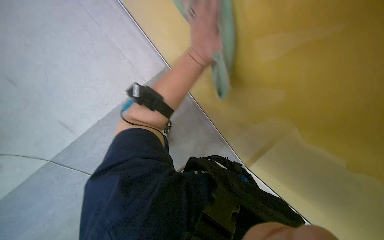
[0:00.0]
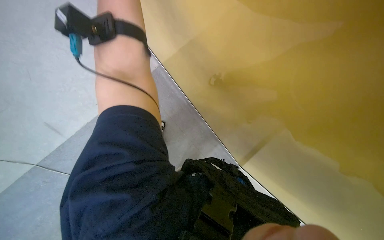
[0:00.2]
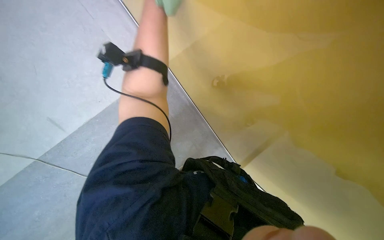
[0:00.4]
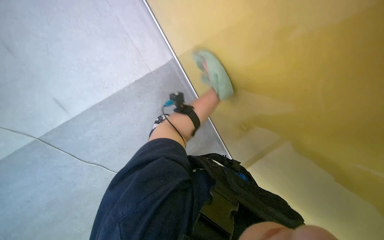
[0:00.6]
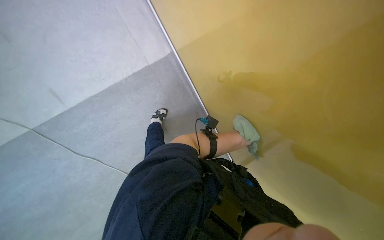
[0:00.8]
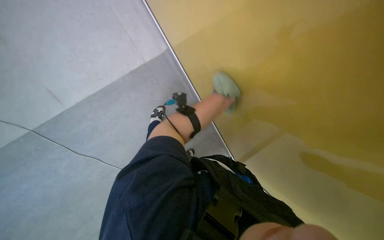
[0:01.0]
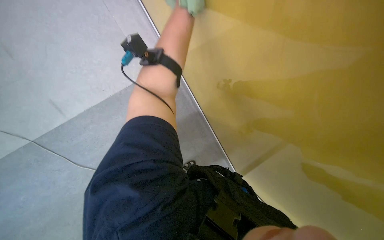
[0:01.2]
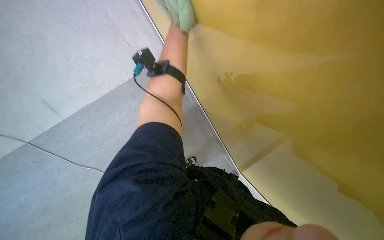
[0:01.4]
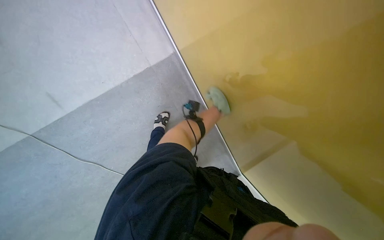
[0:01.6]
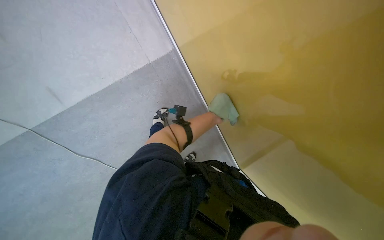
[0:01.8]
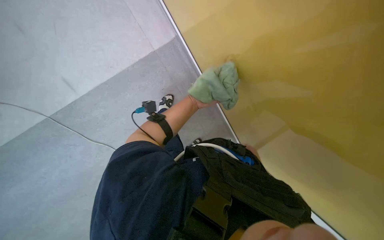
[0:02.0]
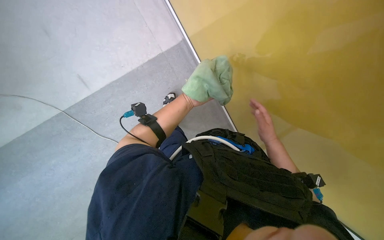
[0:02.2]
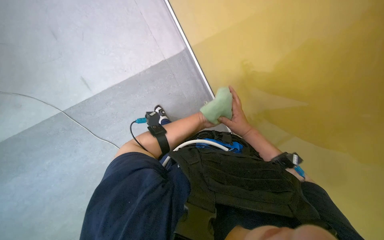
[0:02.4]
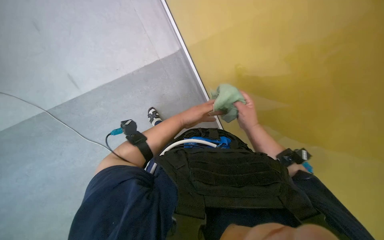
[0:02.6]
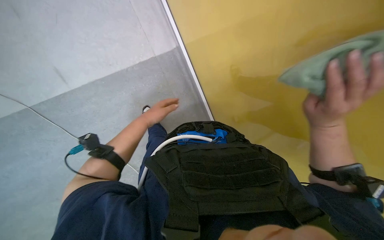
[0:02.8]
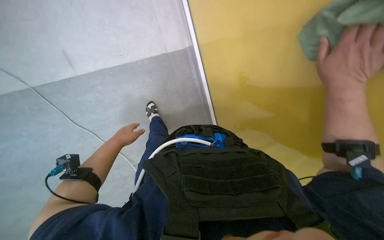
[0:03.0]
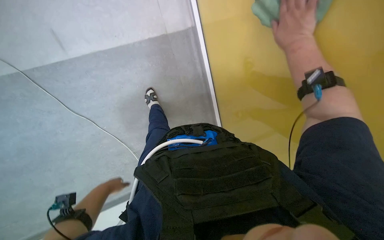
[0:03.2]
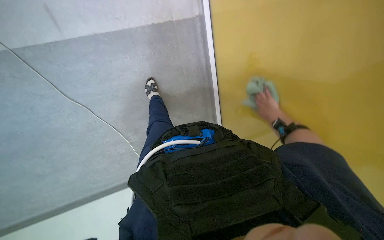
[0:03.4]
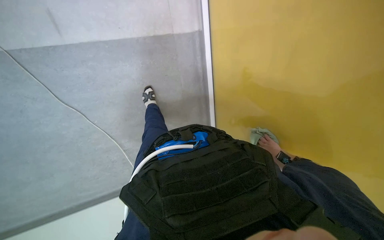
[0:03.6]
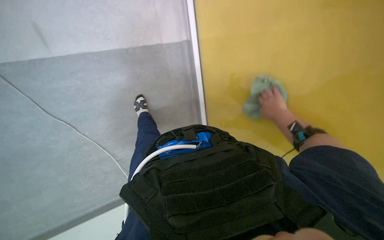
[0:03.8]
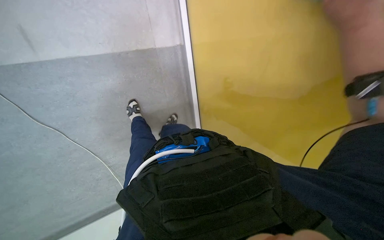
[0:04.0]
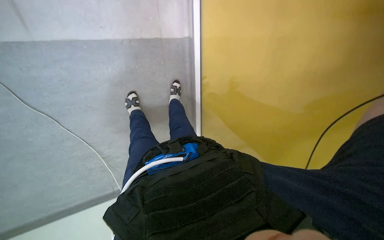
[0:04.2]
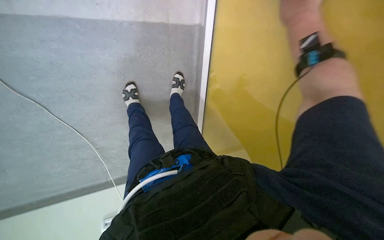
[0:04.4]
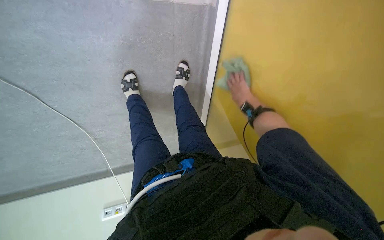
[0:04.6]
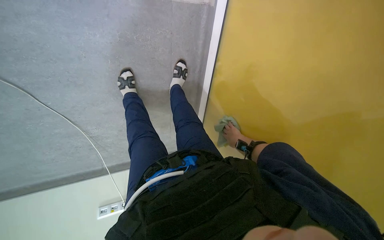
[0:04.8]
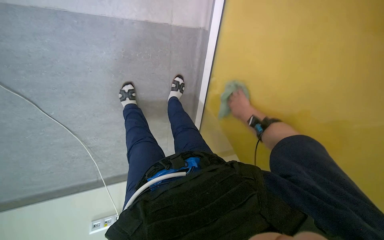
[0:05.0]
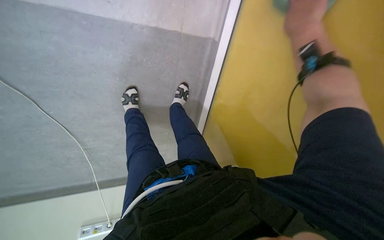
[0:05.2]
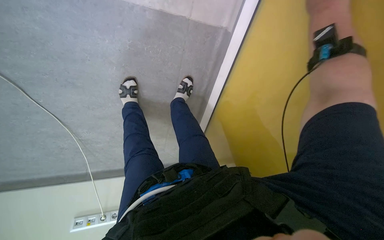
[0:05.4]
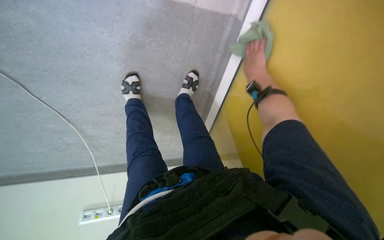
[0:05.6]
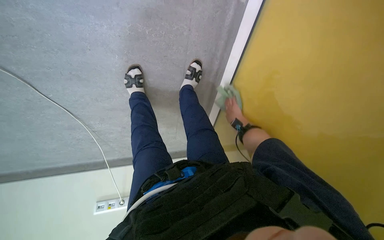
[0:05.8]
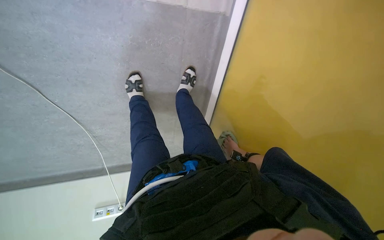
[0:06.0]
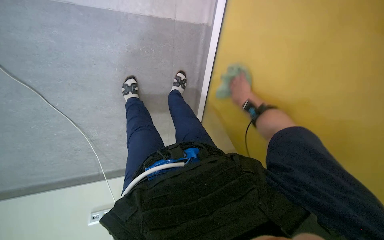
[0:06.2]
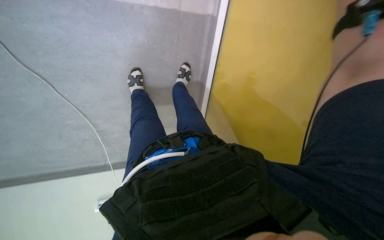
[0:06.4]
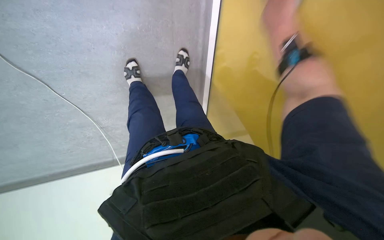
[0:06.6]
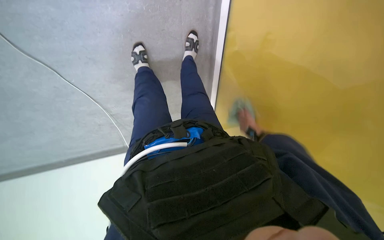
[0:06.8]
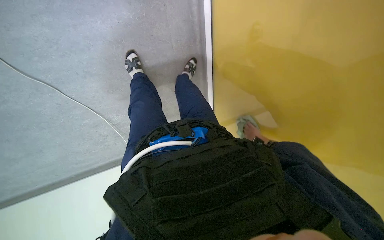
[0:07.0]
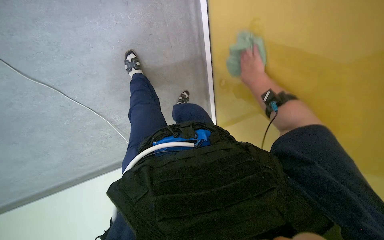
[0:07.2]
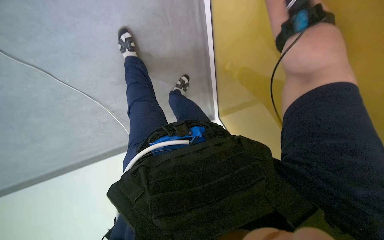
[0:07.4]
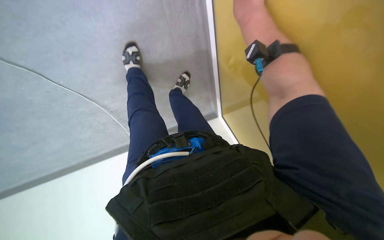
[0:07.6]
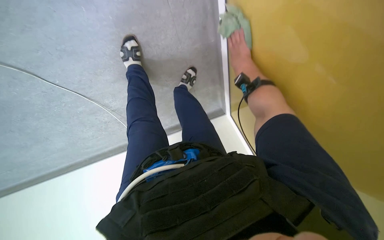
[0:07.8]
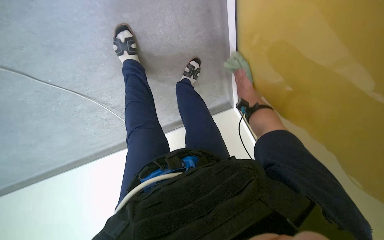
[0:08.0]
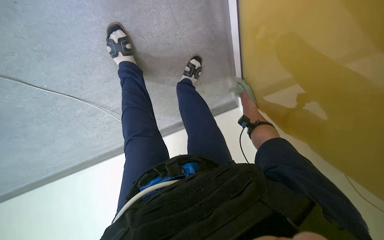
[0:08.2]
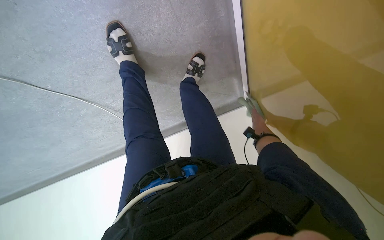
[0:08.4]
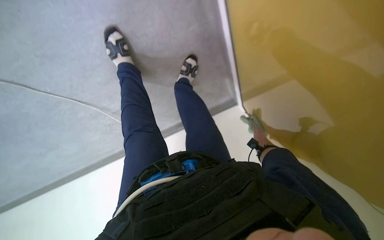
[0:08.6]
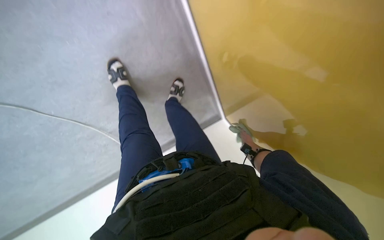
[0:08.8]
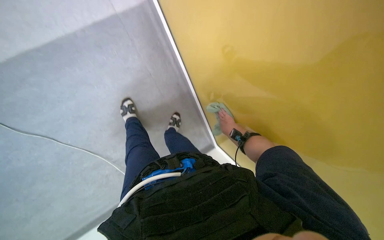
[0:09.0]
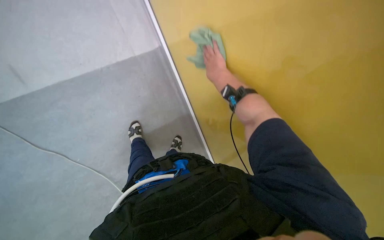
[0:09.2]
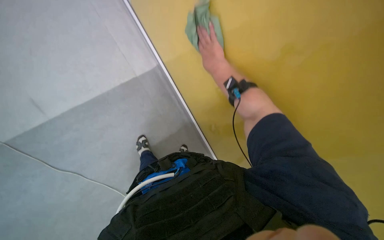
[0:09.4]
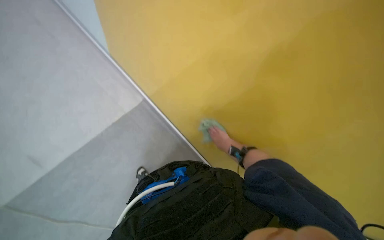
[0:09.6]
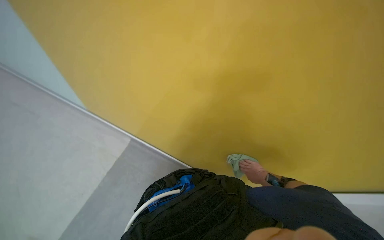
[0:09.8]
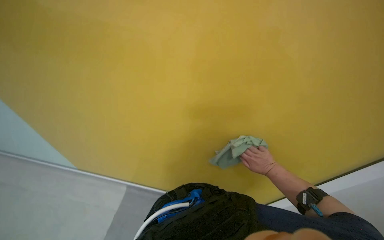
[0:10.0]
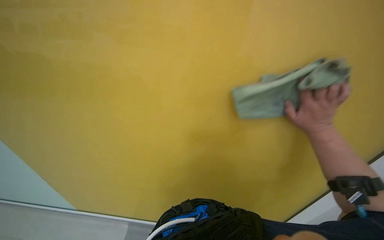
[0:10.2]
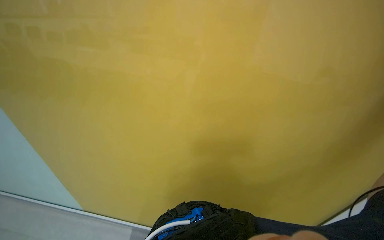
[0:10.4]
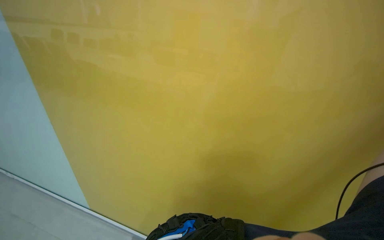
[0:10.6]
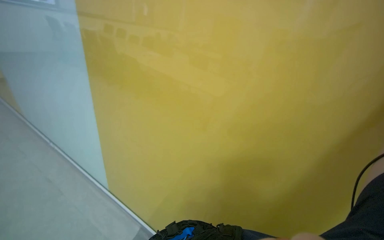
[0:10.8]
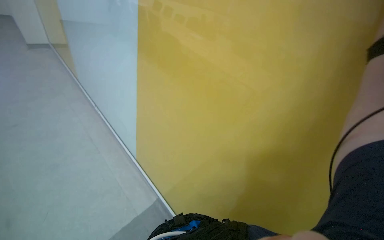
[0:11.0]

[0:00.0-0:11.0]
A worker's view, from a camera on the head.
Job: wiping surfaces.
The whole recording: Wiping walls with cloth. The worker wipes the walls with a cloth.
0:06.2 to 0:07.8: The wearer looks some 20 degrees further downward.
0:07.8 to 0:09.4: The wearer moves approximately 50 cm. The wearer looks some 35 degrees further upward.
0:09.4 to 0:11.0: The wearer looks approximately 15 degrees further upward.

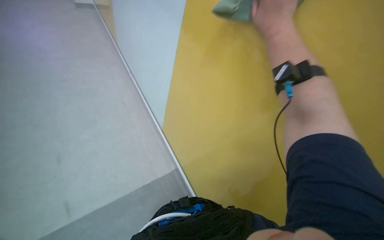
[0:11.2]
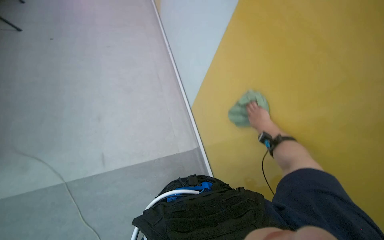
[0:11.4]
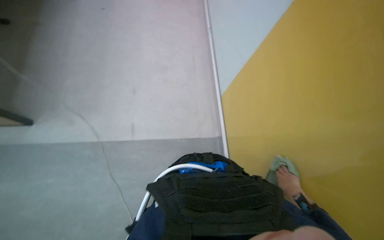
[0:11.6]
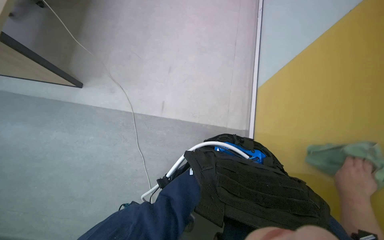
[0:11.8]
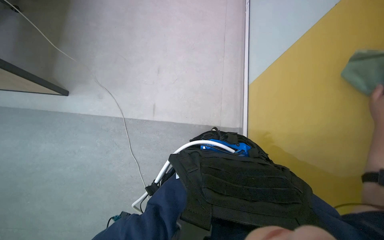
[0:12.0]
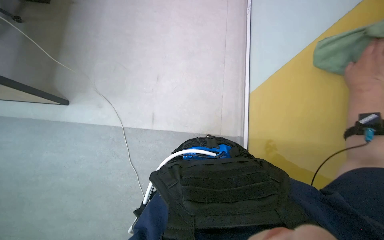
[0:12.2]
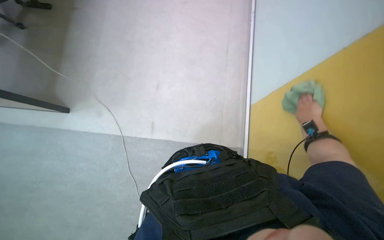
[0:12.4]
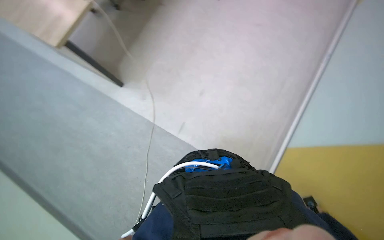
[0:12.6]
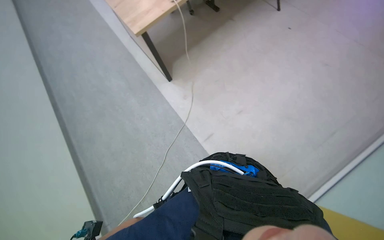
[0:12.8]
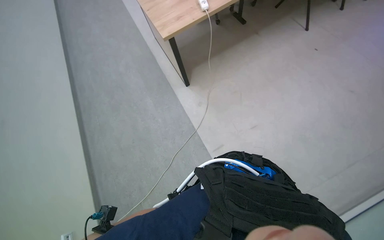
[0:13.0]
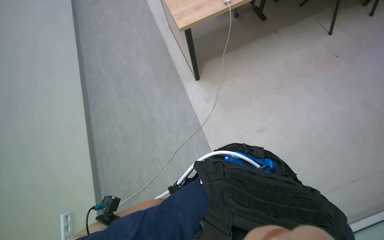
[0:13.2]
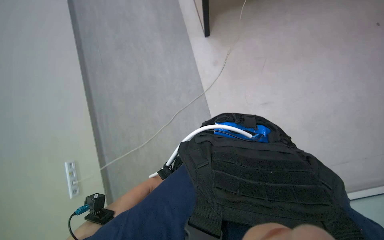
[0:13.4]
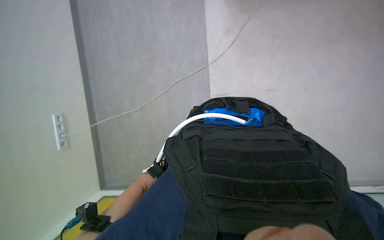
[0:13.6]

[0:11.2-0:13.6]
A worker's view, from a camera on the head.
Job: wiping surfaces.
The whole recording: Wiping walls with cloth. The worker wipes the walls with a cloth.
0:11.2 to 0:12.4: The wearer looks roughly 40 degrees further to the left. The view tips downward by about 15 degrees.
0:12.4 to 0:13.6: The head turns to the left by about 70 degrees.

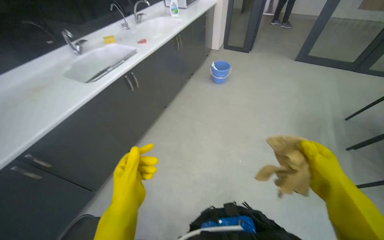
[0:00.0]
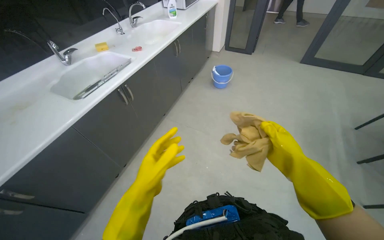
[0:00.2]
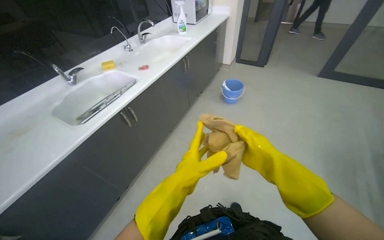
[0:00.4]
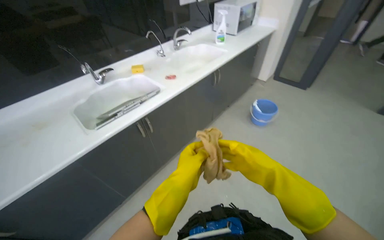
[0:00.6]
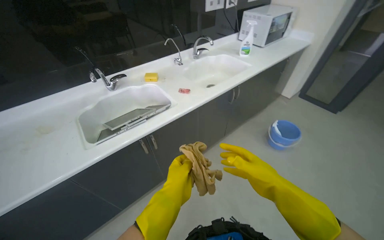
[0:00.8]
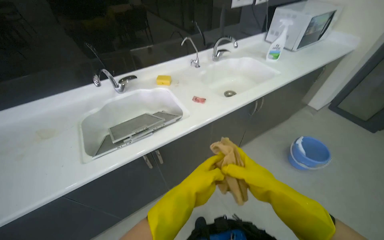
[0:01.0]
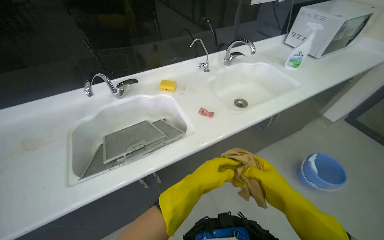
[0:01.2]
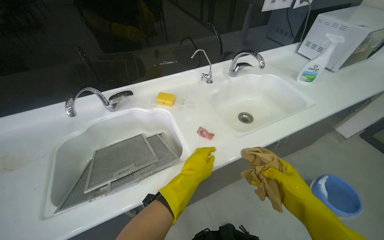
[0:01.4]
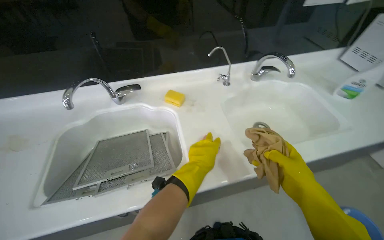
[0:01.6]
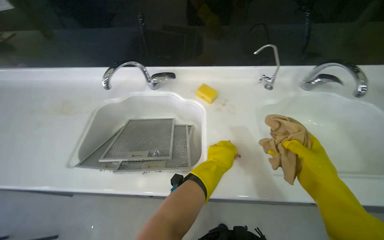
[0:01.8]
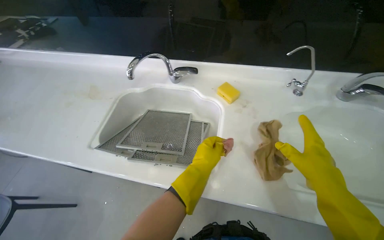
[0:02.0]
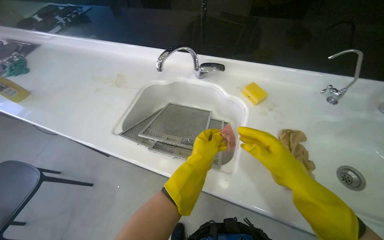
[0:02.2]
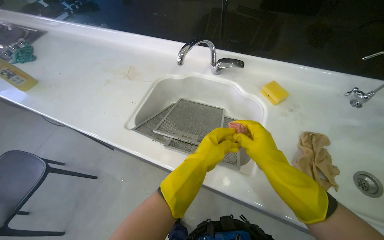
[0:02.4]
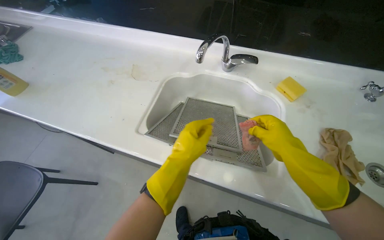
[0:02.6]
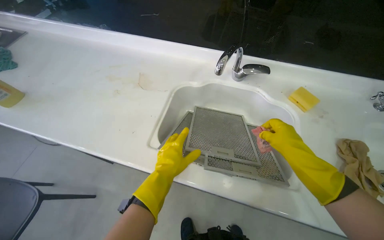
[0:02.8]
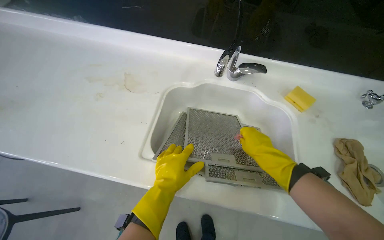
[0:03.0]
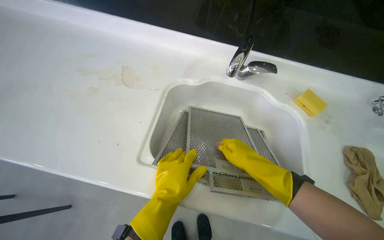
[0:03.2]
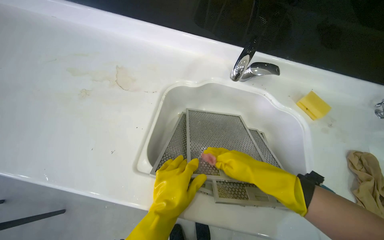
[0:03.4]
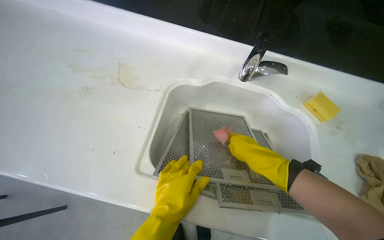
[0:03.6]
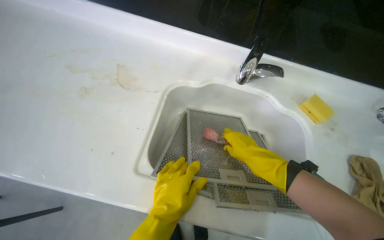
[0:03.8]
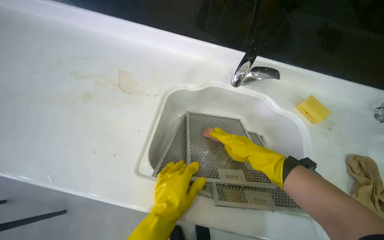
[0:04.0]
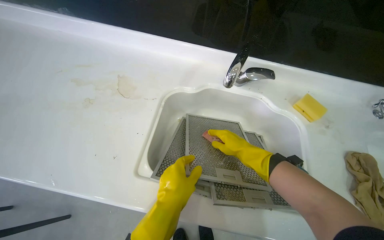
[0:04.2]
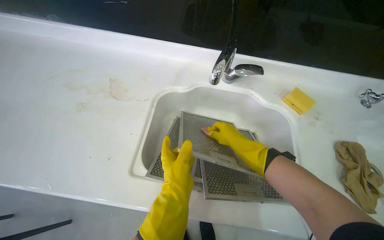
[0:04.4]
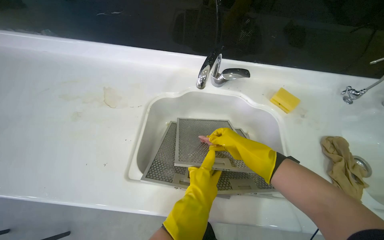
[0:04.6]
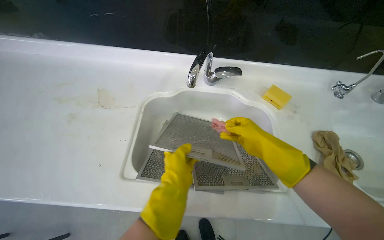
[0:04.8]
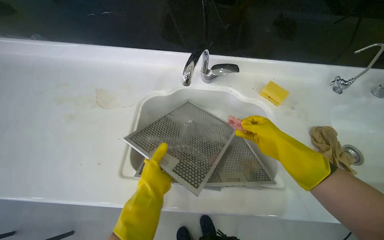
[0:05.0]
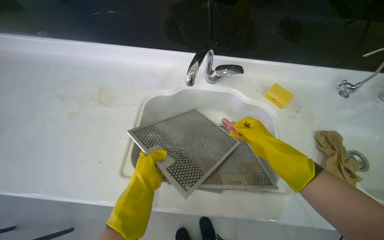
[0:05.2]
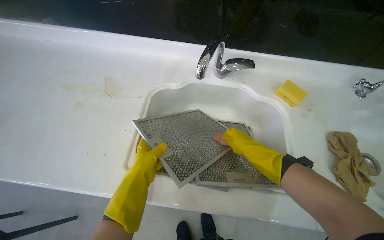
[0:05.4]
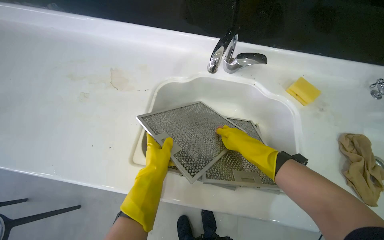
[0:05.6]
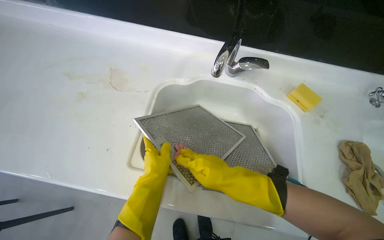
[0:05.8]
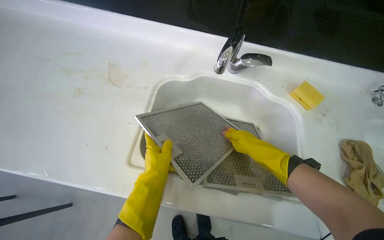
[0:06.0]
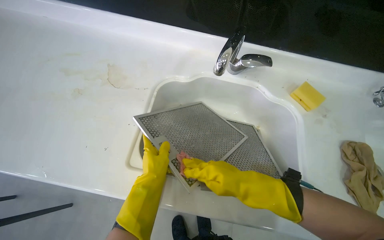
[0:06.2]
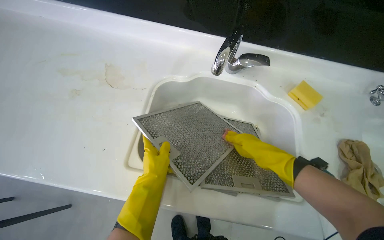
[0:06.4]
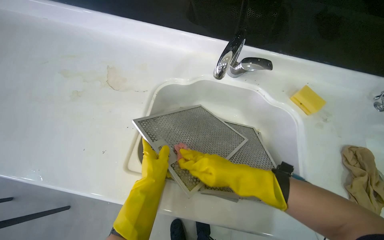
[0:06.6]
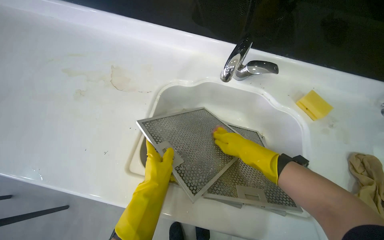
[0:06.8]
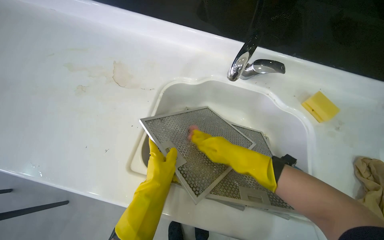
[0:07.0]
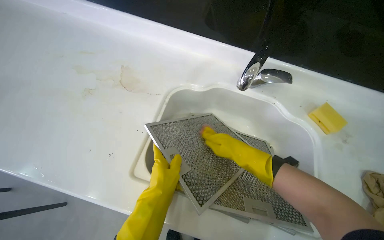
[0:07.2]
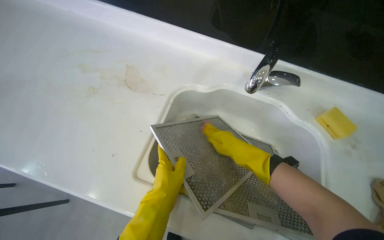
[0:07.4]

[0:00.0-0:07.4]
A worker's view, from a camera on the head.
Job: cleaning kitchen.
The whole recording: Scrubbing range hood filters. The worker scrubs the range hood filters in the sink with a sponge.
0:00.0 to 0:01.4: The camera is carried some 1 m. The wearer's head swings roughly 40 degrees to the left.
0:01.4 to 0:03.0: The head turns to the left by some 35 degrees. The camera pitches downward, by roughly 15 degrees.
0:03.0 to 0:04.4: The right hand moves farther from the camera, roughly 10 cm.
0:04.4 to 0:06.0: The right hand moves left and right over some 15 cm, changing direction 2 times.
